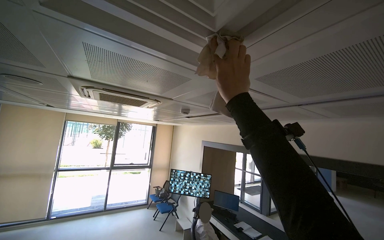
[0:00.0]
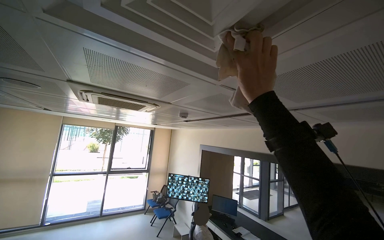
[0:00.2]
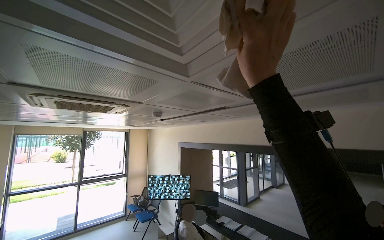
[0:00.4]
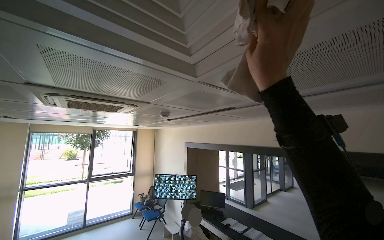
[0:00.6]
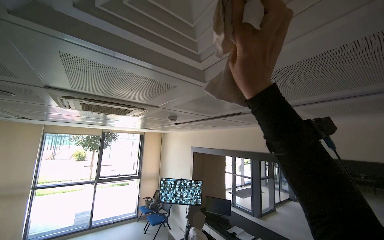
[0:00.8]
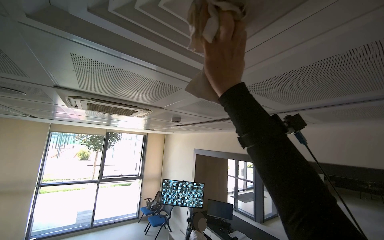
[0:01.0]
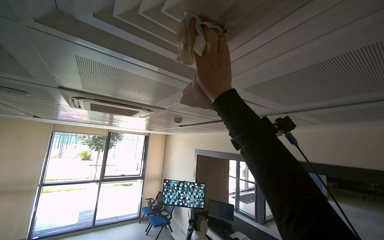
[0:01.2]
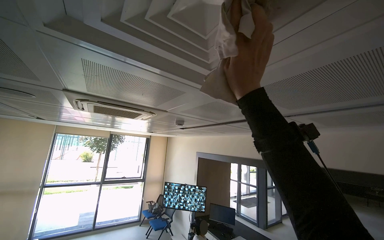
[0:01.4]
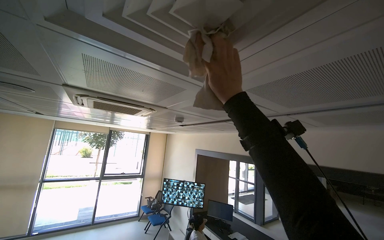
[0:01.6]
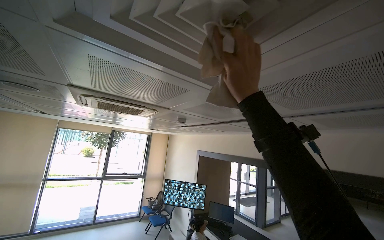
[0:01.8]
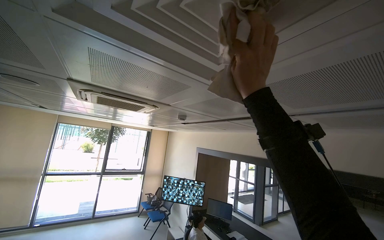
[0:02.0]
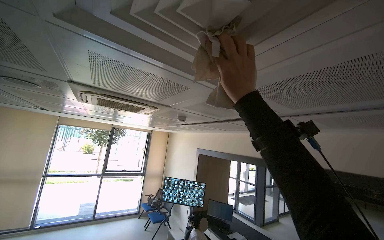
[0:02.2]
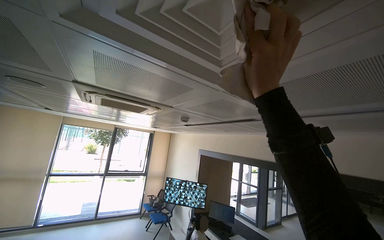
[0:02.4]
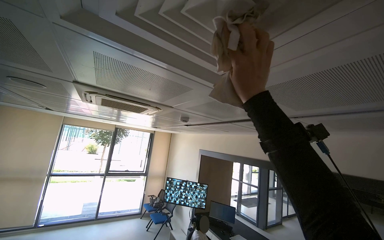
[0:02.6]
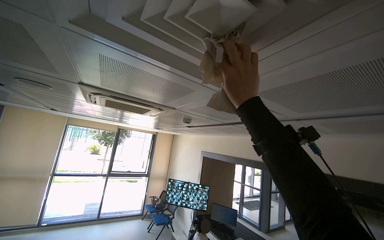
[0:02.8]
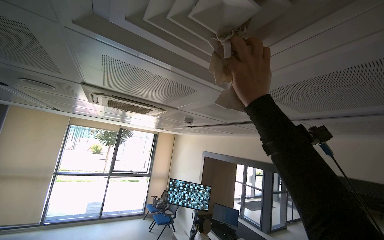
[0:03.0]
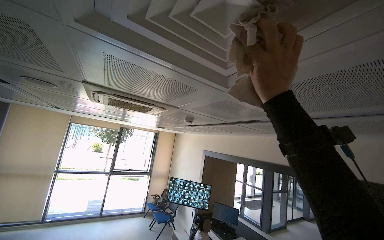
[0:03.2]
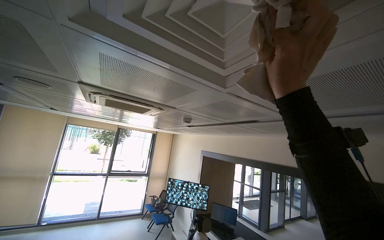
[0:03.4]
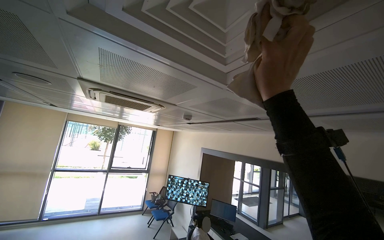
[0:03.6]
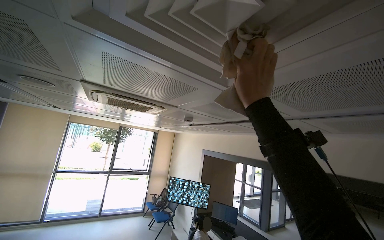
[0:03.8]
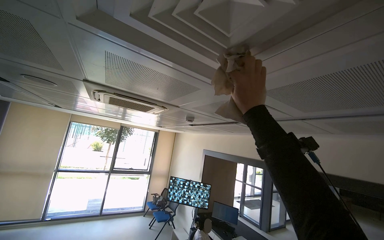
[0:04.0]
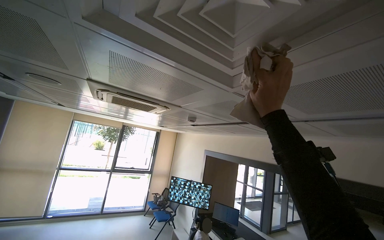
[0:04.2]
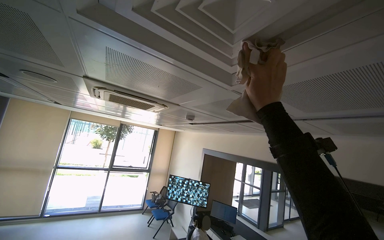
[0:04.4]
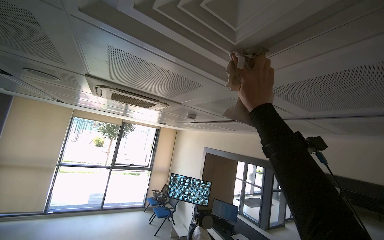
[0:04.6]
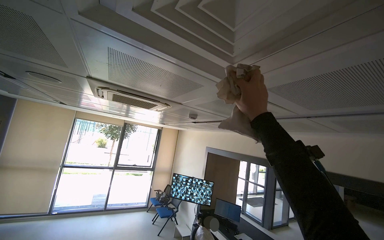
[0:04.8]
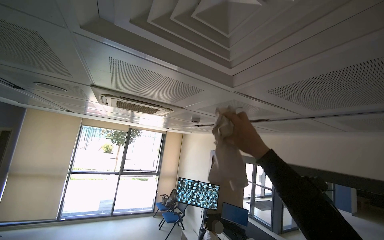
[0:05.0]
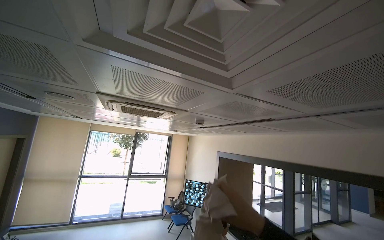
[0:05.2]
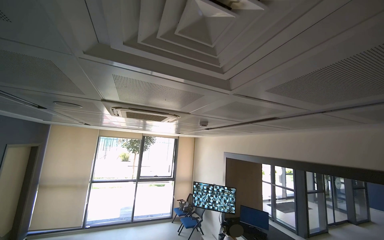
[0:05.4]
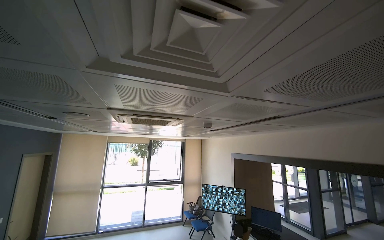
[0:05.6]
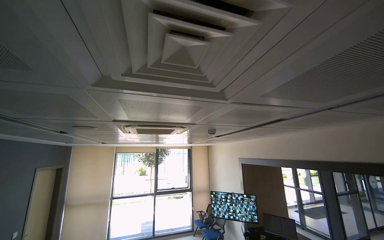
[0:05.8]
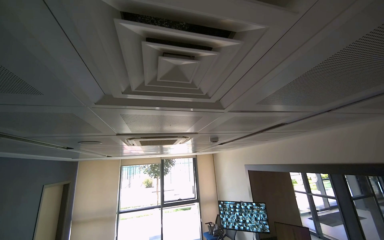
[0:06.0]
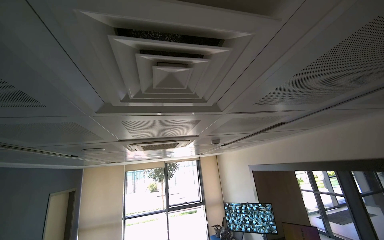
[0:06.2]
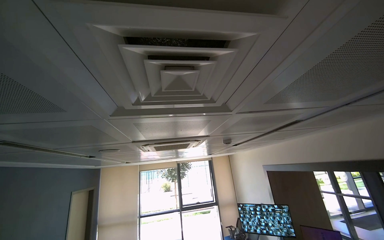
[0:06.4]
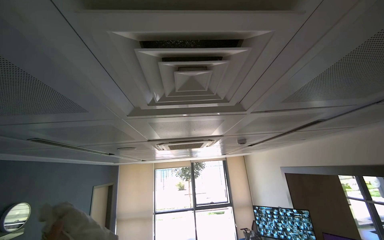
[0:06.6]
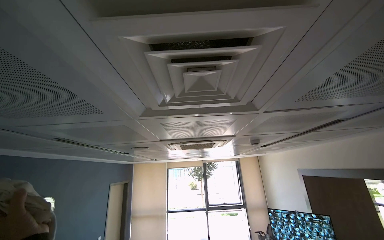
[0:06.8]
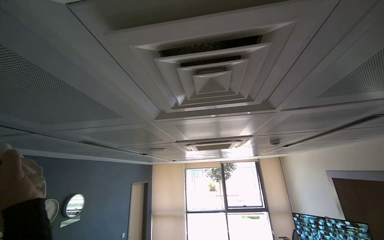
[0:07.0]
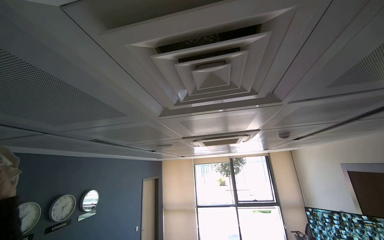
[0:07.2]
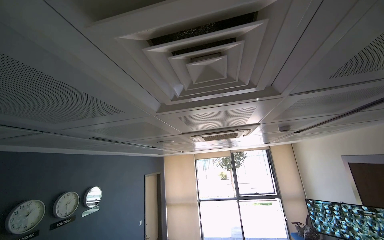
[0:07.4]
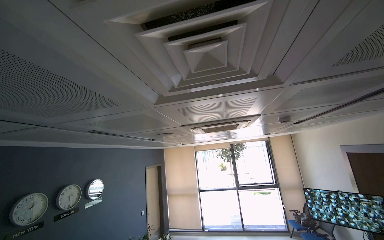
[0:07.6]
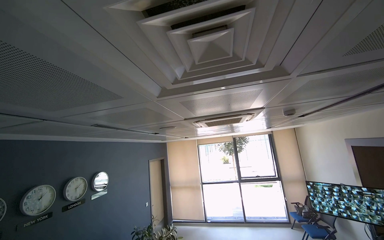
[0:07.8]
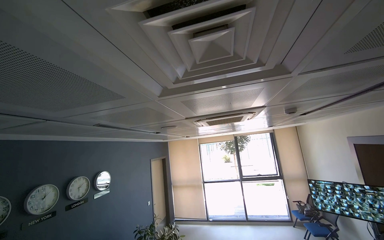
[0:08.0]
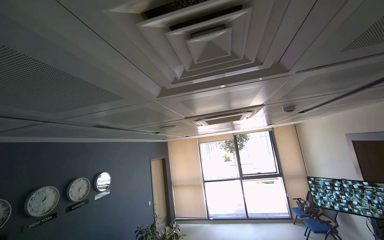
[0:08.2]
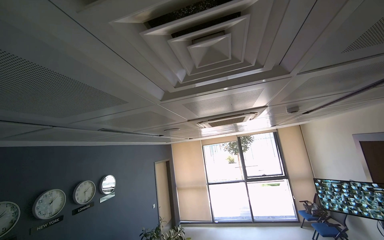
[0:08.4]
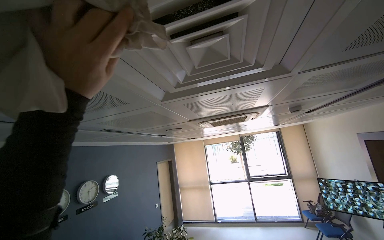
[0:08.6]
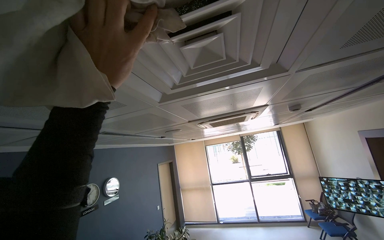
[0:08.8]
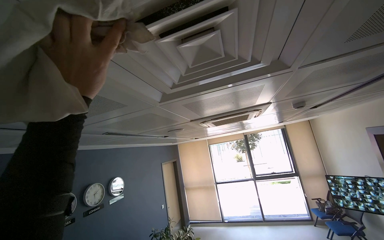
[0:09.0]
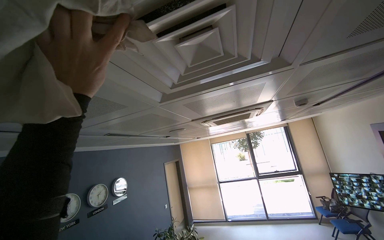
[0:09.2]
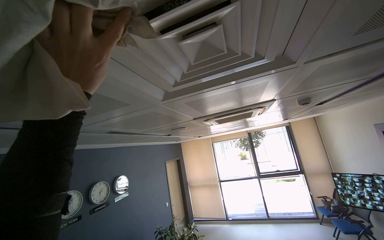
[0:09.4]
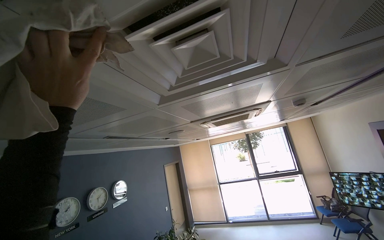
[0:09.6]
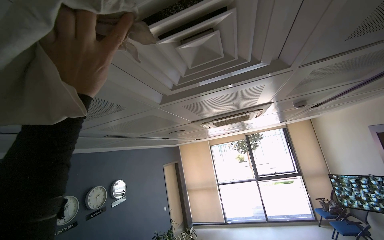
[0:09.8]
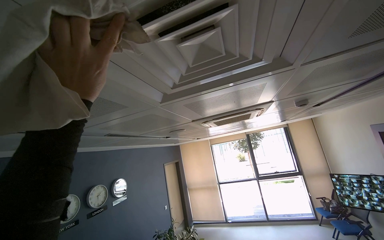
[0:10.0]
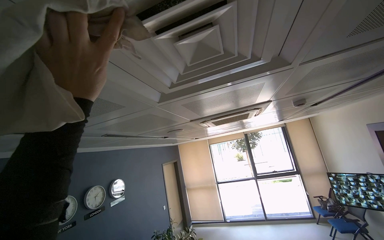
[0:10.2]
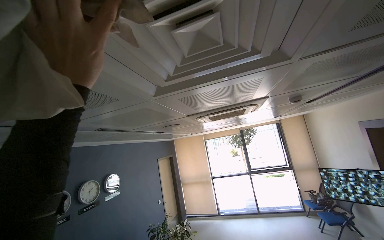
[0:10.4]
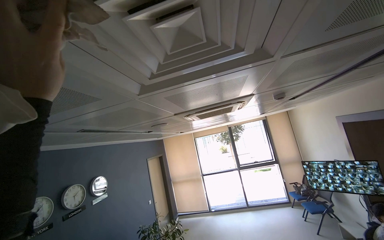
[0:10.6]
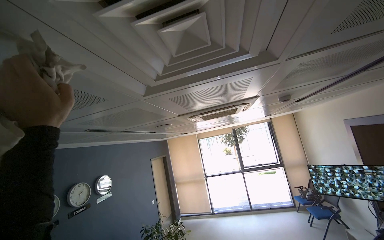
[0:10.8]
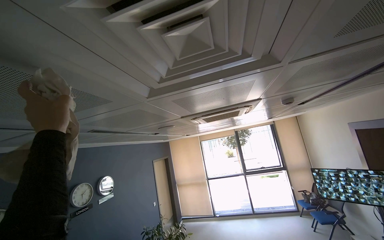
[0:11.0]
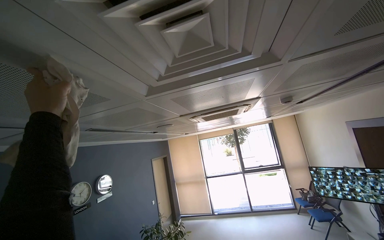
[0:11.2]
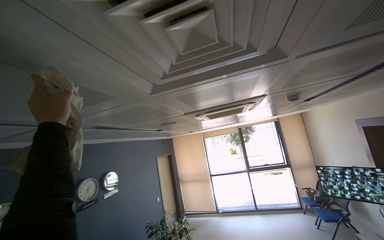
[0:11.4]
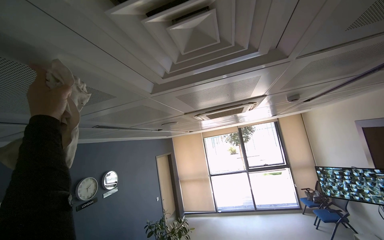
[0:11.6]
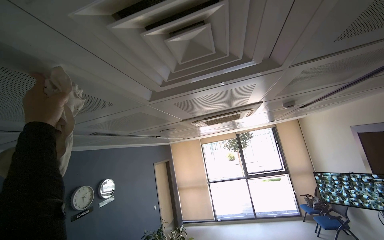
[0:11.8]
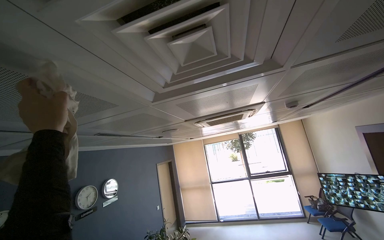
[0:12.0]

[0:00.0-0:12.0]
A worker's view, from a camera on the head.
Job: wiping surfaces.
The whole recording: Wiping ceiling vents. The worker wipes dust and dirt from the ceiling vents with a cloth.
0:06.0 to 0:07.6: The view swings about 25 degrees to the left.
0:10.4 to 0:12.0: The left hand shifts roughly 15 cm to the left and farther from the camera.

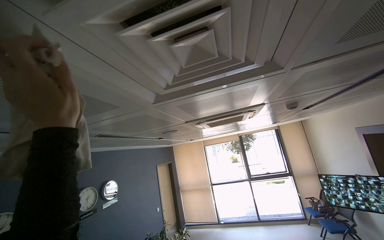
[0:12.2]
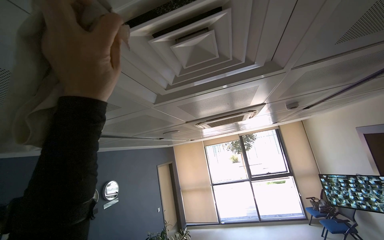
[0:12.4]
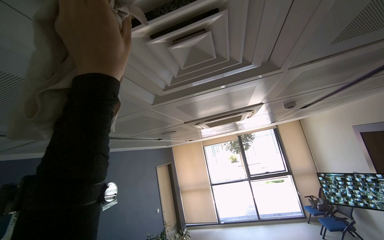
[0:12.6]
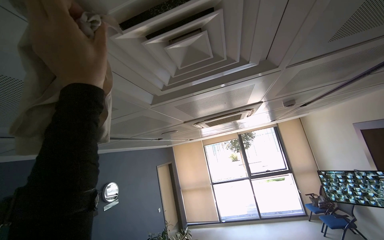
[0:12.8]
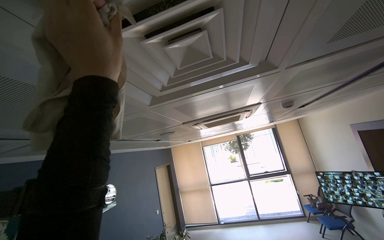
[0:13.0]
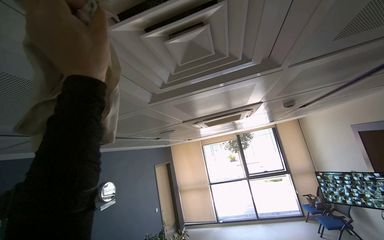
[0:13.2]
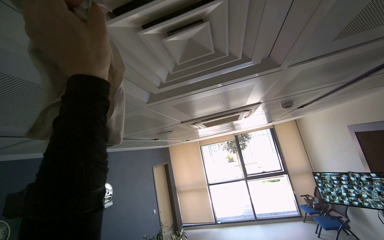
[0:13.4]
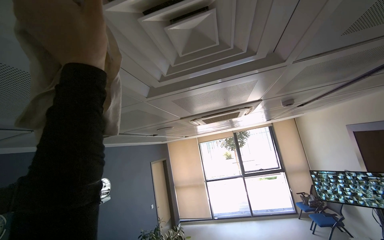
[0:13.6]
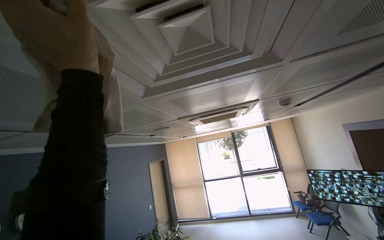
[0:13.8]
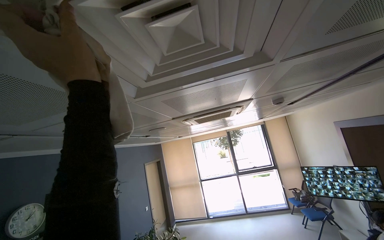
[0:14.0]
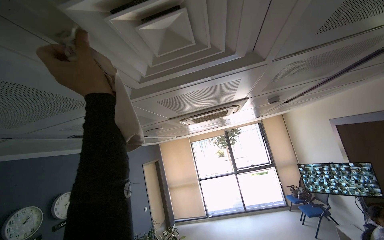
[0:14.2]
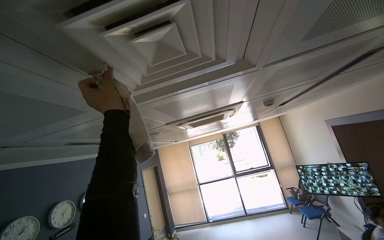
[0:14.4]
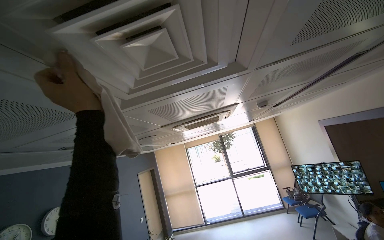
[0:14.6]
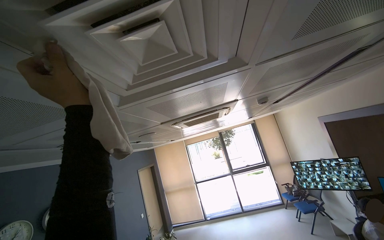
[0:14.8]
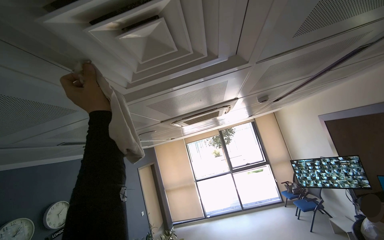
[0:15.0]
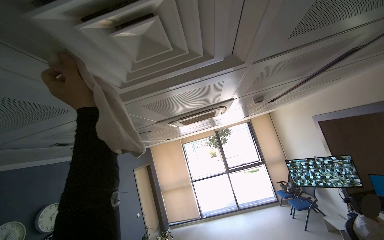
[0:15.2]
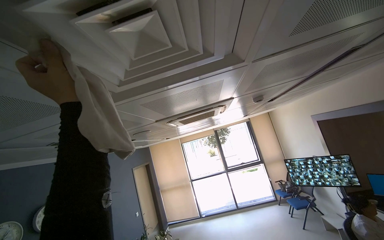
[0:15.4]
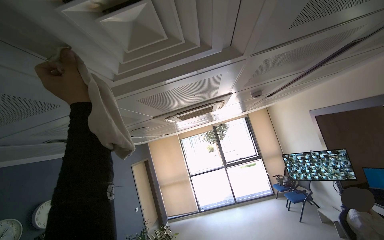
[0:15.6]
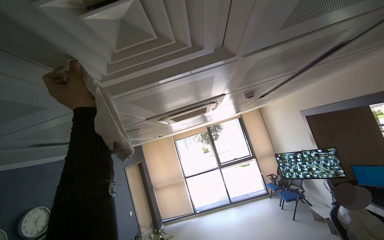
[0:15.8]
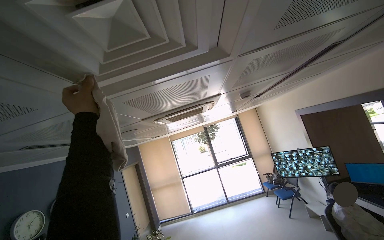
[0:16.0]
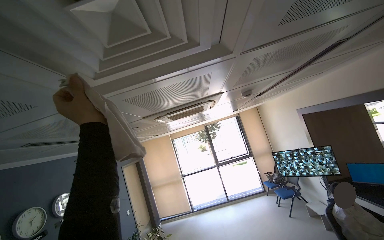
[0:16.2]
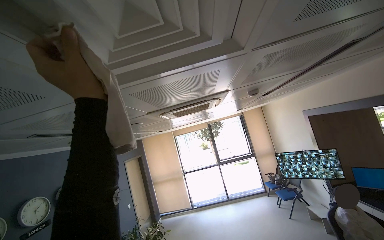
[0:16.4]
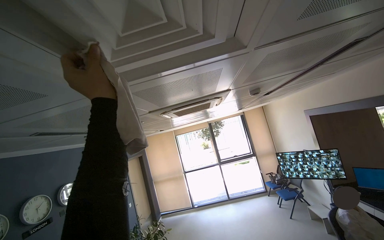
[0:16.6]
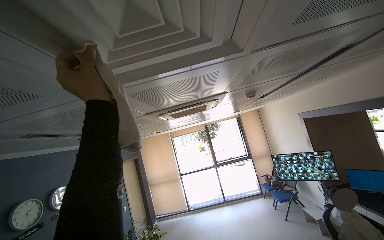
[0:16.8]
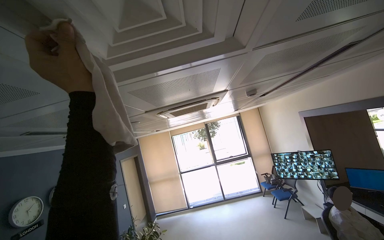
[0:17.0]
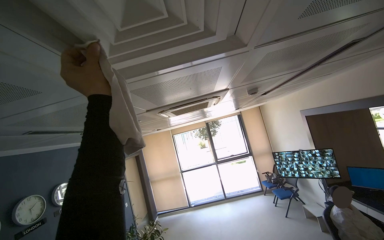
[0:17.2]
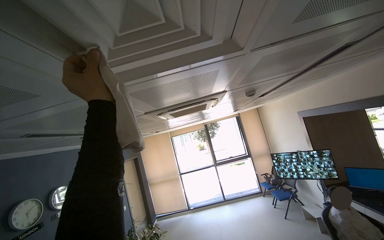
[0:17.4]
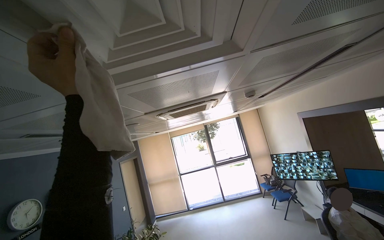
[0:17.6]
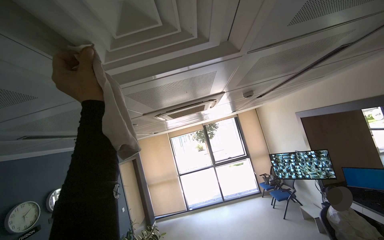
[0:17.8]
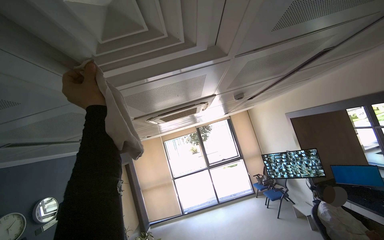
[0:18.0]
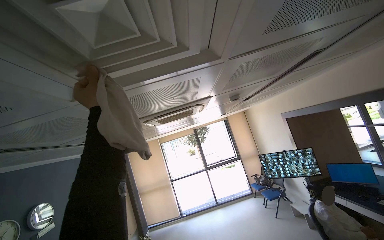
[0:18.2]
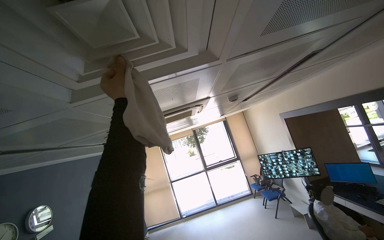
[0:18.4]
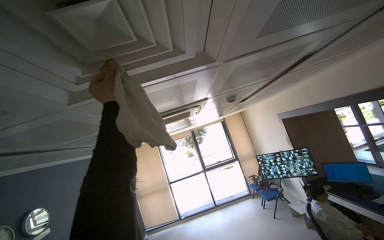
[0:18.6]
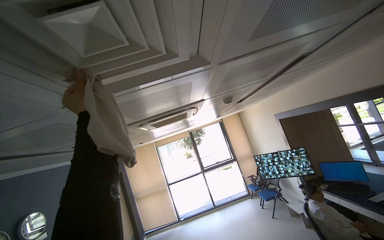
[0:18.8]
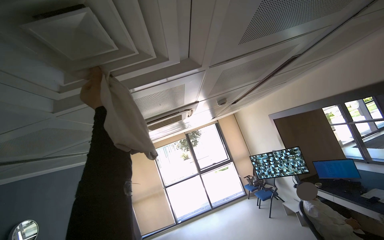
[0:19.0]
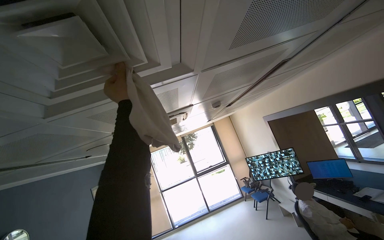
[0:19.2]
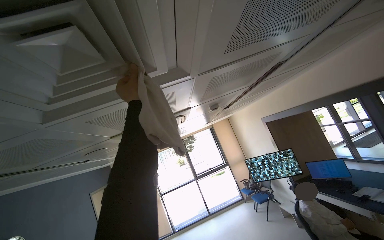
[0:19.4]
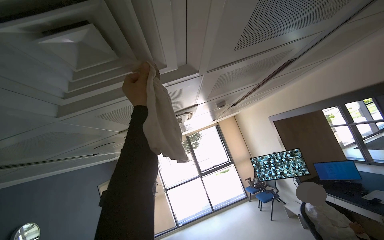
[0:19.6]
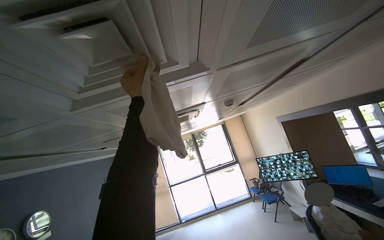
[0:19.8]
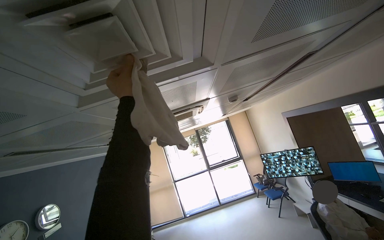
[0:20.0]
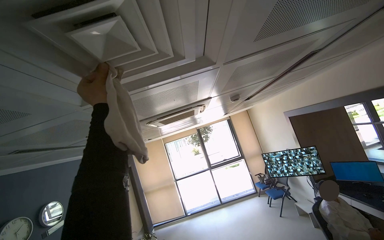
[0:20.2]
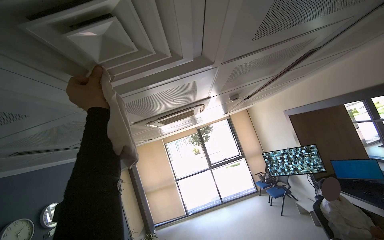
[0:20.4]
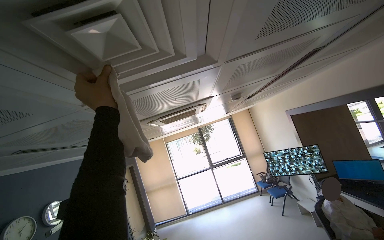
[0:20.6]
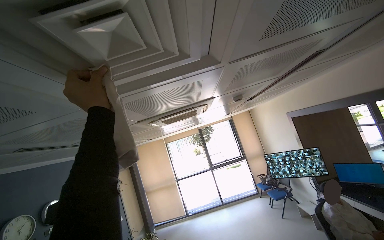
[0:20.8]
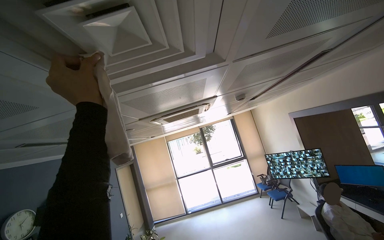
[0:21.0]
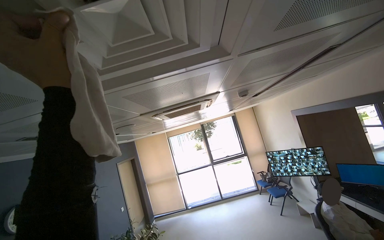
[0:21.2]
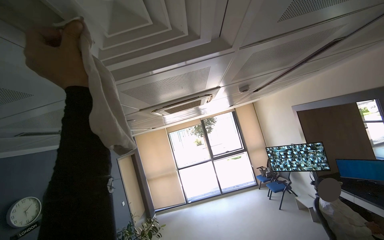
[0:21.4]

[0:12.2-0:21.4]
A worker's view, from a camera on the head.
Job: wiping surfaces.
The whole recording: Wiping ceiling vents. The worker wipes dust and dirt from the ceiling vents with a cloth.
0:12.2 to 0:13.8: The left hand shifts approximately 10 cm to the right.
0:13.8 to 0:15.2: The left hand moves nearer and farther over roughly 15 cm, changing direction 2 times.
0:15.2 to 0:16.8: The left hand reaches approximately 15 cm farther from the camera, then returns.
0:16.8 to 0:18.4: The left hand moves farther from the camera, roughly 15 cm.
0:18.4 to 0:19.8: The left hand moves approximately 10 cm to the left and comes back.
0:19.8 to 0:21.4: The left hand moves nearer to the camera and to the left, approximately 20 cm.
